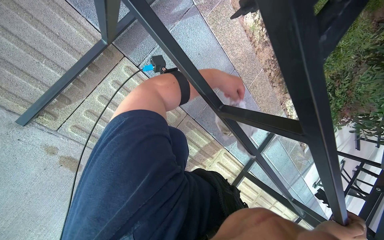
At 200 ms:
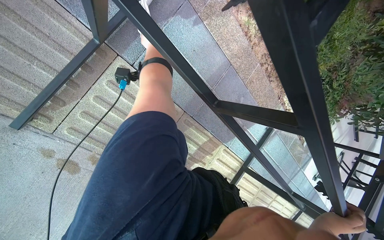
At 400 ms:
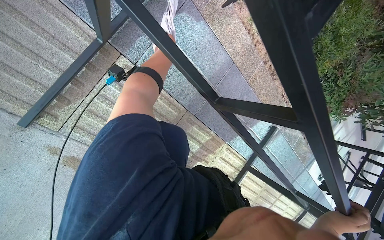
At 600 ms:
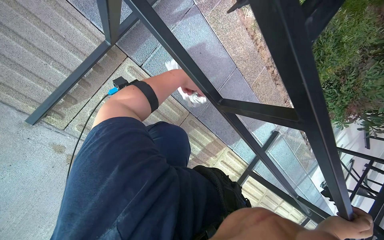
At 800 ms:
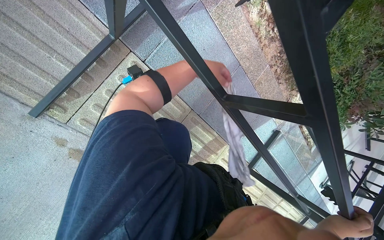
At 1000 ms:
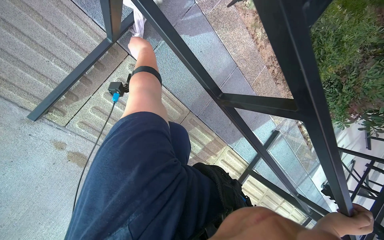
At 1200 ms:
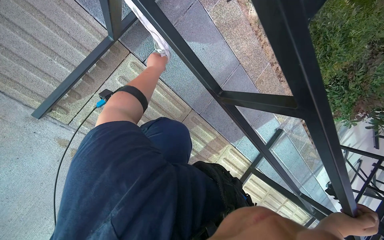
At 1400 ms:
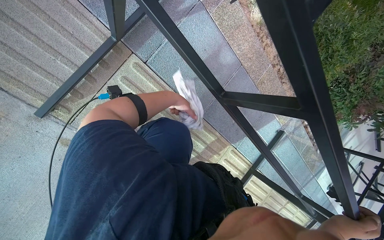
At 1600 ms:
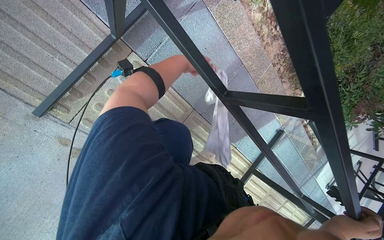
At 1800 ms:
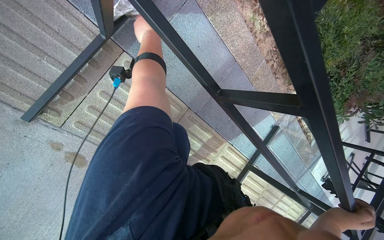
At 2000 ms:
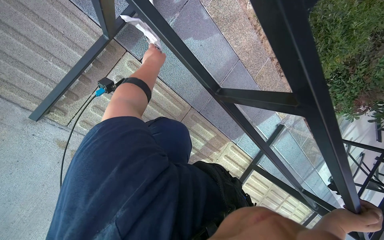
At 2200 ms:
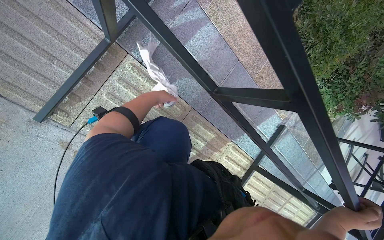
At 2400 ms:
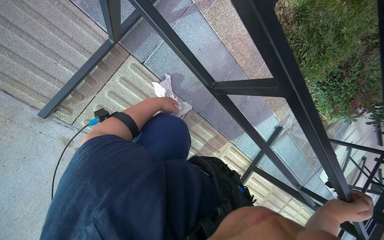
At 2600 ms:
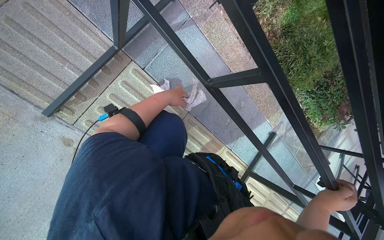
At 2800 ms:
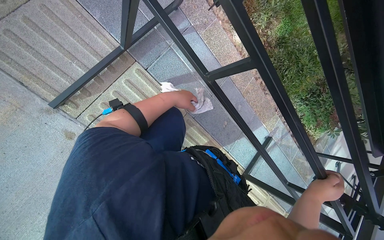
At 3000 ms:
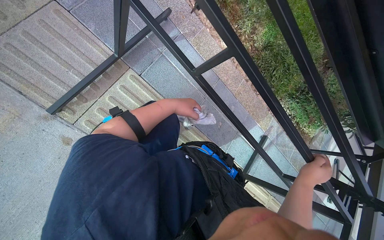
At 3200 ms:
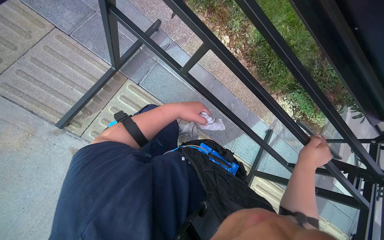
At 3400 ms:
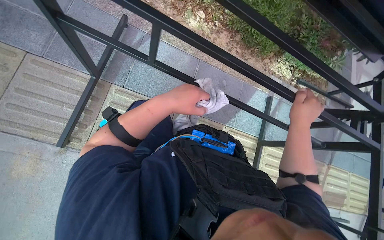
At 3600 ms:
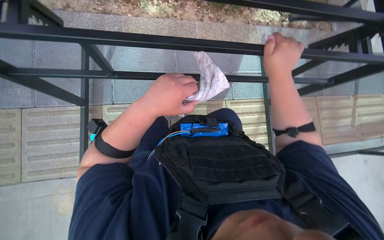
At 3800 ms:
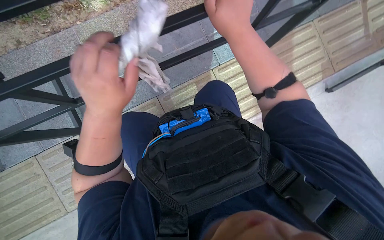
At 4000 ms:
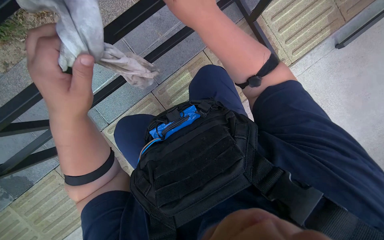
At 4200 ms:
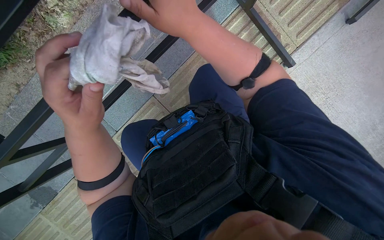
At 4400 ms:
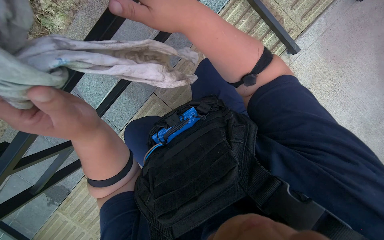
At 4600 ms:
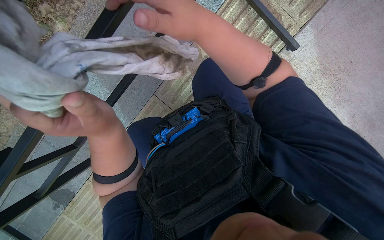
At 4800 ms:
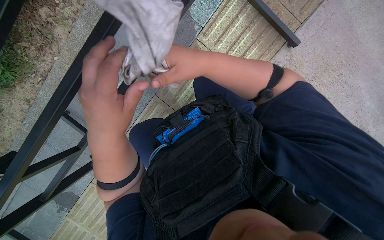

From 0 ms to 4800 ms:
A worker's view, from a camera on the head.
Job: wiping surfaces.
The whole recording: Wiping underside and frame of table. The worker wipes the underside and frame of the outdoor table with a cloth.
From 1600 ms to 3200 ms: The view tilts approximately 15 degrees upward.
From 3200 ms to 4800 ms: The view swings about 25 degrees to the left. The wearer looks some 30 degrees further downward. The scene turns about 80 degrees counterclockwise in the picture.

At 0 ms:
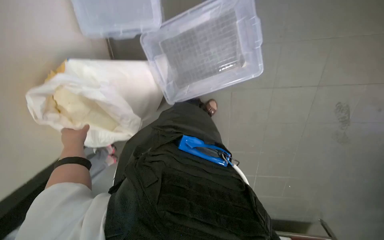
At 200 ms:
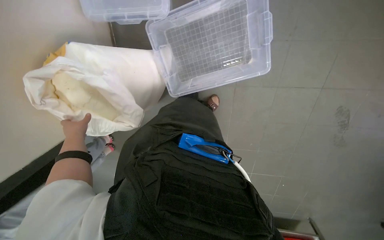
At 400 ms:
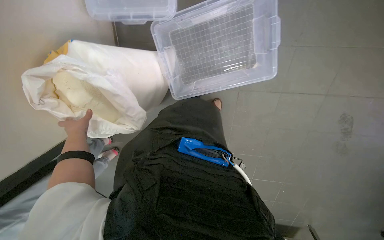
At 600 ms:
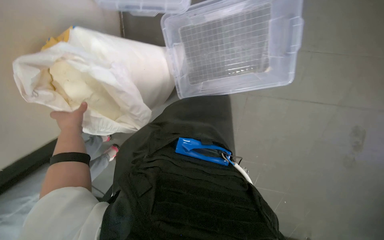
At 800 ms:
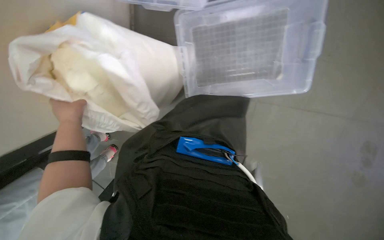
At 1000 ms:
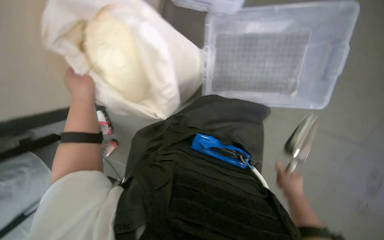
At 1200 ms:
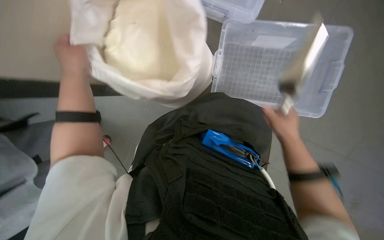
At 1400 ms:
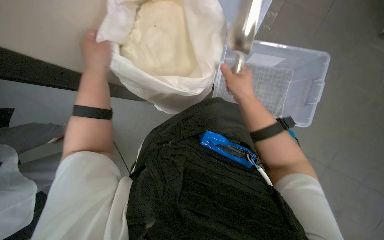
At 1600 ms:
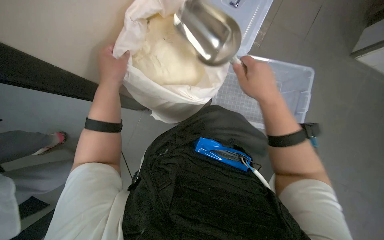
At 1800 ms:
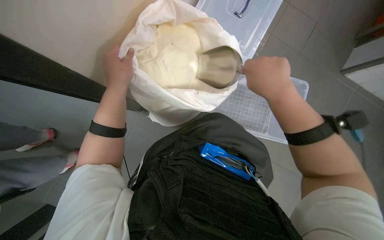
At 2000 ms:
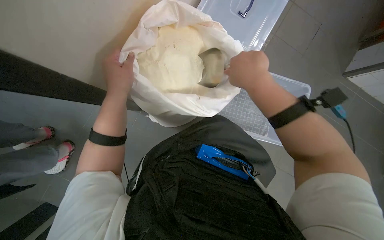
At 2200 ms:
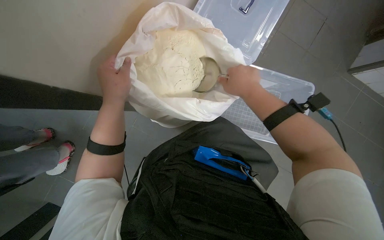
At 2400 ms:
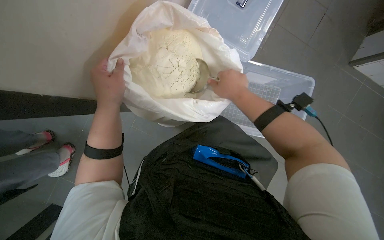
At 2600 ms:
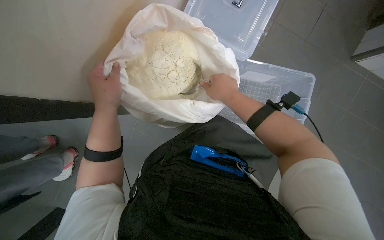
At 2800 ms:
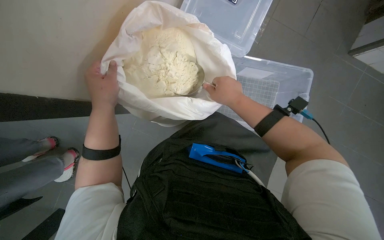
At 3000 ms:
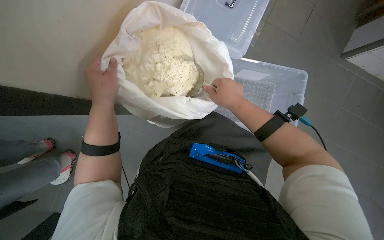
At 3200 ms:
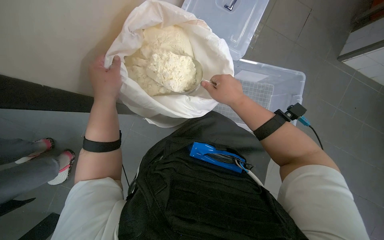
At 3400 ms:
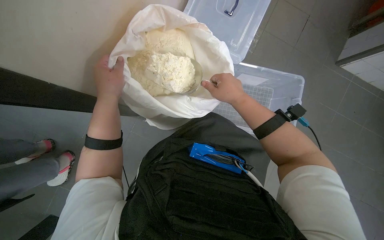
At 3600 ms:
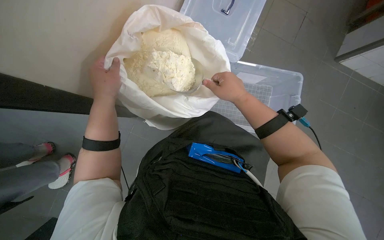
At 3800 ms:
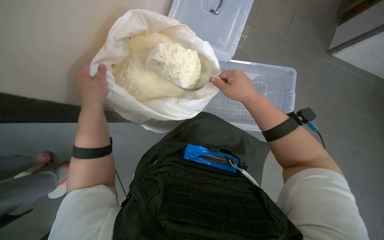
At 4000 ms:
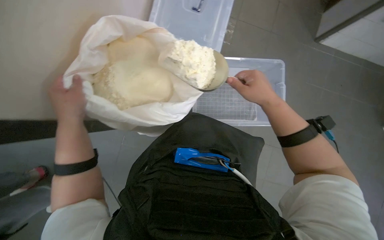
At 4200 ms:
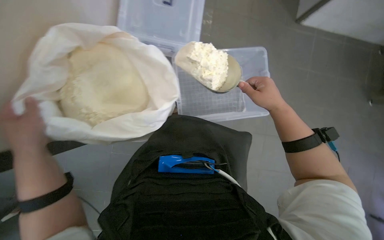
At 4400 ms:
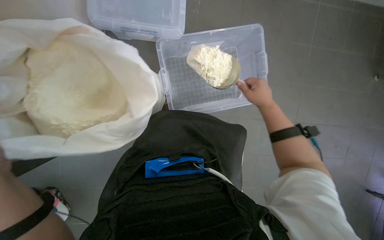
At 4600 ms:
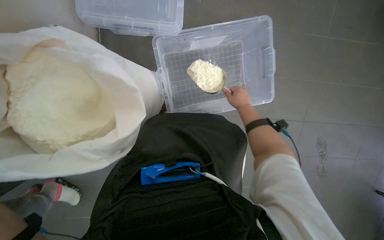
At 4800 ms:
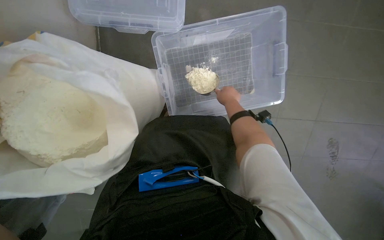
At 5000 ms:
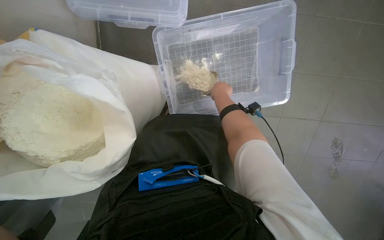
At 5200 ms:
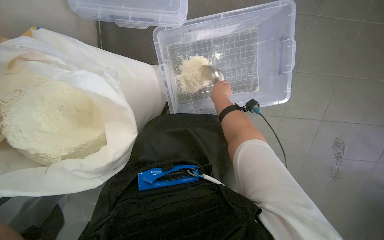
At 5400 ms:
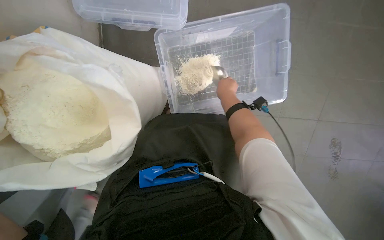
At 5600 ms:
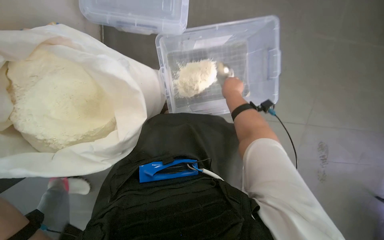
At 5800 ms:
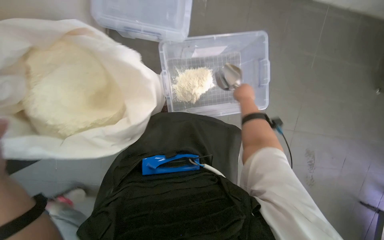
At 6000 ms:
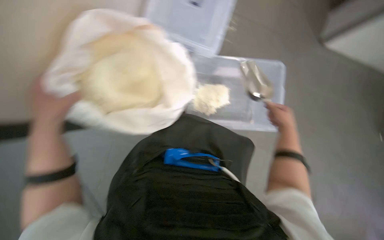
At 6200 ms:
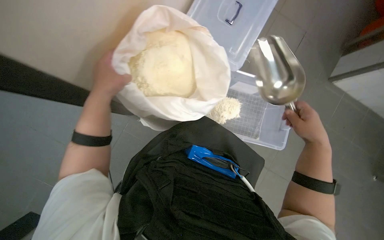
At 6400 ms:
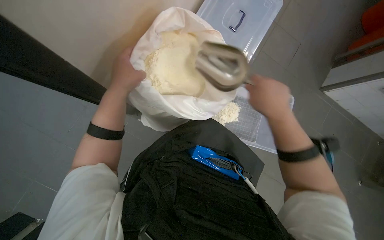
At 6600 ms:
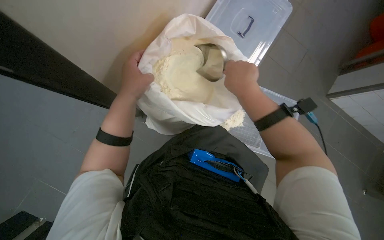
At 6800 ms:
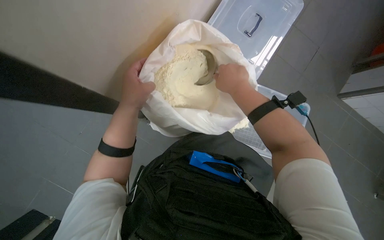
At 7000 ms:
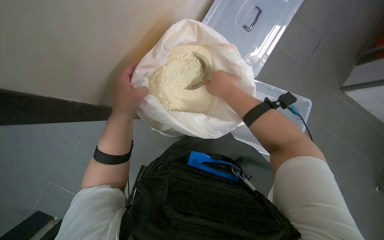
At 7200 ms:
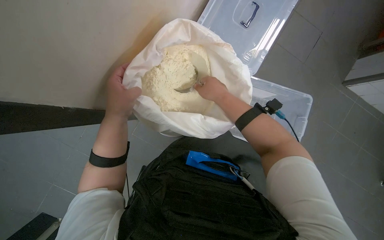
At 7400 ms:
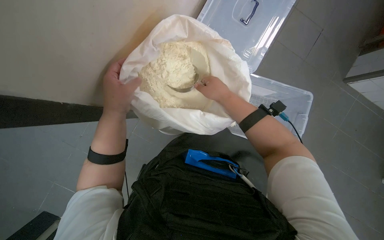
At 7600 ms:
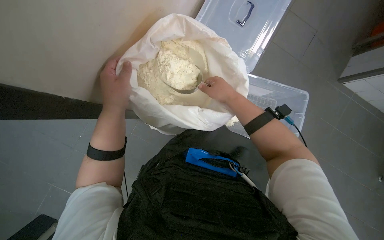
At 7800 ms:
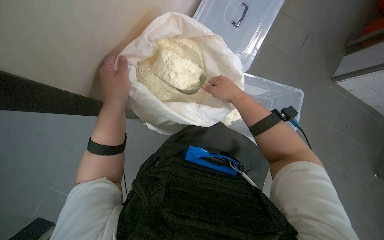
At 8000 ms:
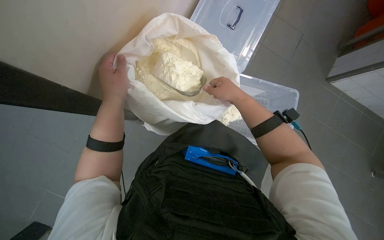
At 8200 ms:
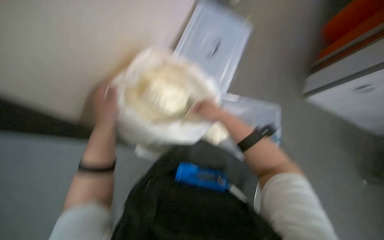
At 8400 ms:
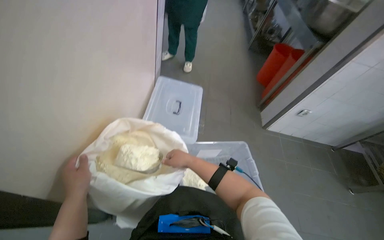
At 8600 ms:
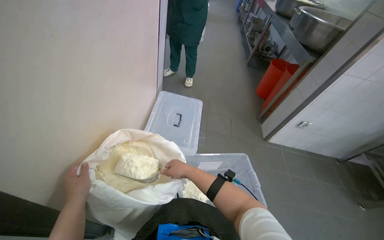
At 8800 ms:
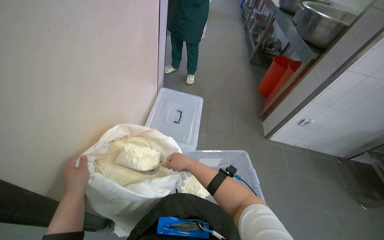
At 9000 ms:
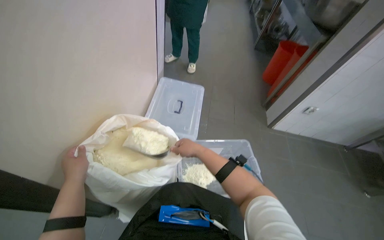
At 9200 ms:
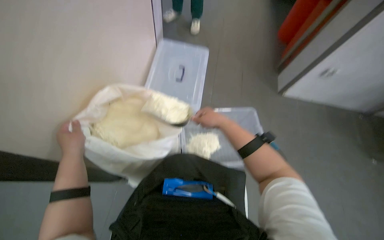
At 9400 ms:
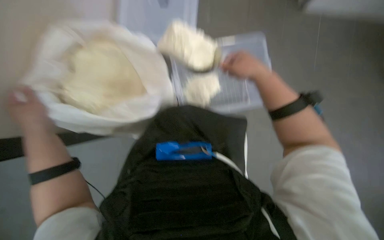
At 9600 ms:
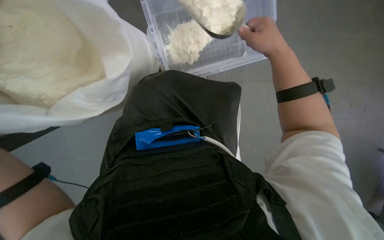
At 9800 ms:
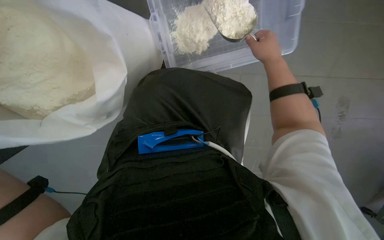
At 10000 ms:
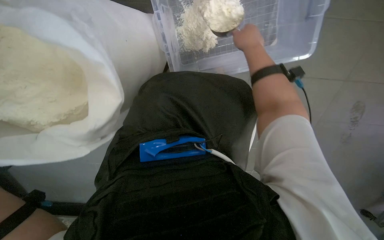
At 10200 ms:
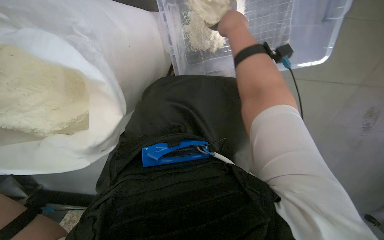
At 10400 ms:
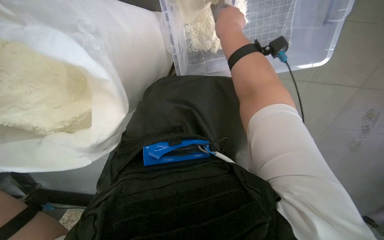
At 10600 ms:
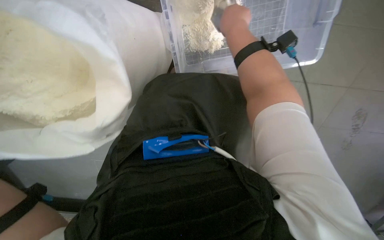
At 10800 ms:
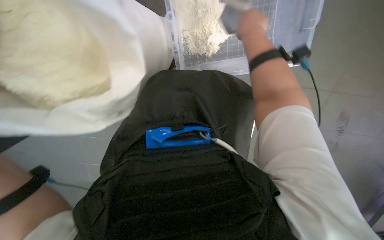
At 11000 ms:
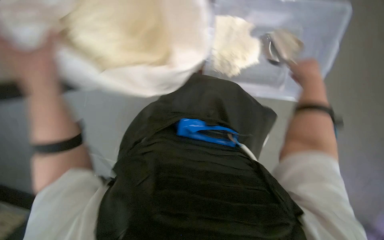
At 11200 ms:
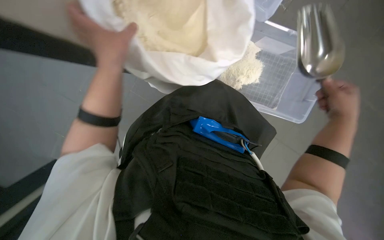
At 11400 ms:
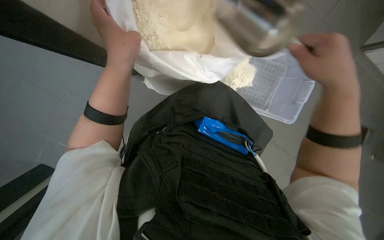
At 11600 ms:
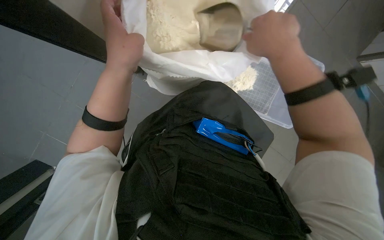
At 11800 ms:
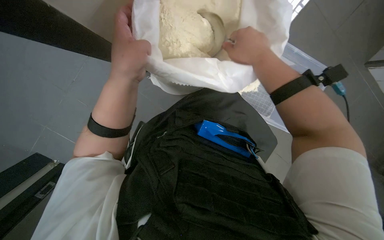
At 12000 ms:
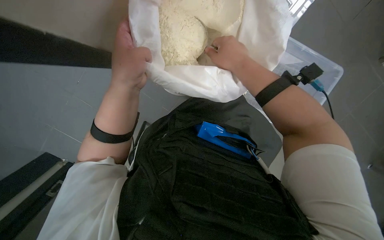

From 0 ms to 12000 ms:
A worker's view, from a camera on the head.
Job: preparing food.
The whole recording: Scooping powder into container. The worker scoops powder from a large bag into a clear plastic container.
From 0 ms to 1600 ms: The scene turns approximately 30 degrees clockwise in the picture.
From 3000 ms to 4400 ms: The right hand is displaced to the right by roughly 30 cm.
From 6000 ms to 7600 ms: The right hand travels to the left and up the picture by about 30 cm.
From 7600 ms to 9000 ms: The two hands go about 20 cm down the picture.
From 9000 ms to 10400 ms: The camera pitches downward, by approximately 45 degrees.

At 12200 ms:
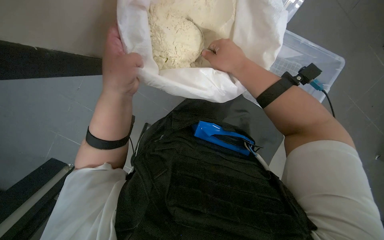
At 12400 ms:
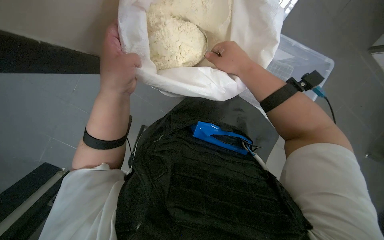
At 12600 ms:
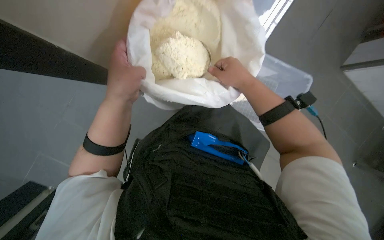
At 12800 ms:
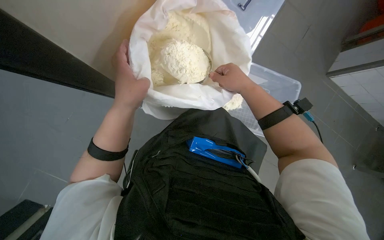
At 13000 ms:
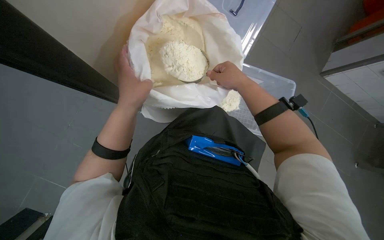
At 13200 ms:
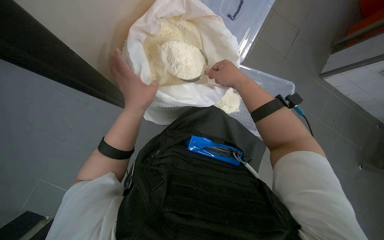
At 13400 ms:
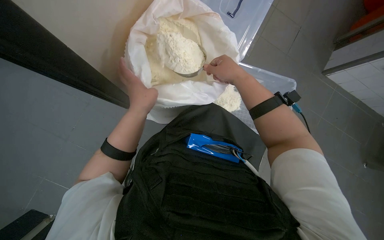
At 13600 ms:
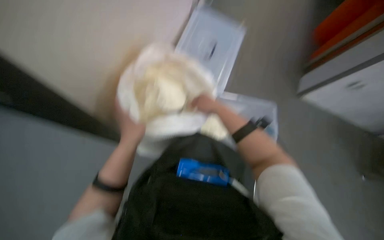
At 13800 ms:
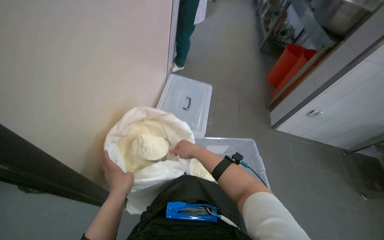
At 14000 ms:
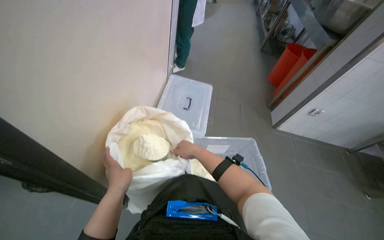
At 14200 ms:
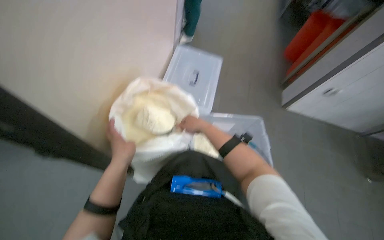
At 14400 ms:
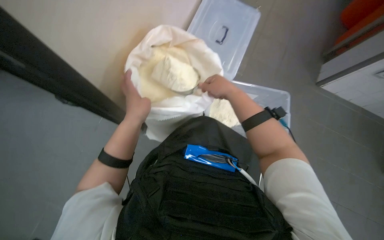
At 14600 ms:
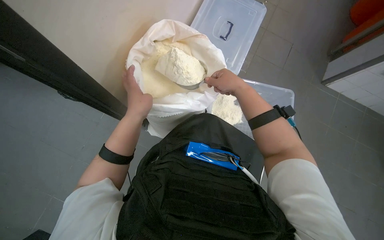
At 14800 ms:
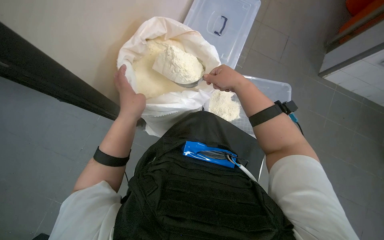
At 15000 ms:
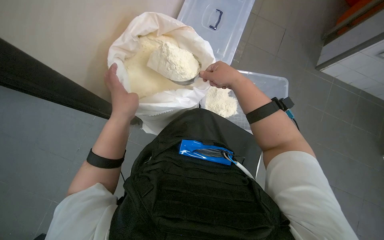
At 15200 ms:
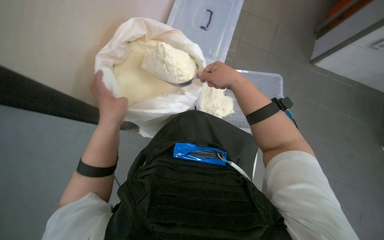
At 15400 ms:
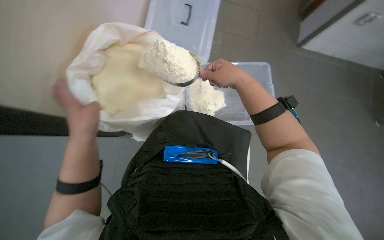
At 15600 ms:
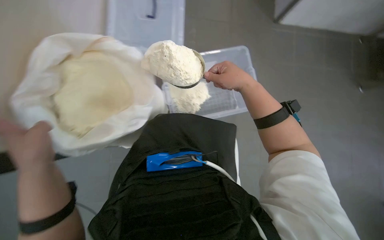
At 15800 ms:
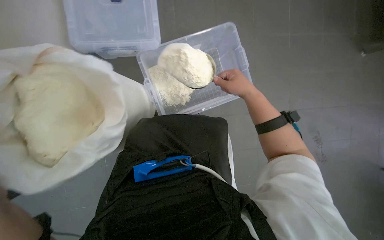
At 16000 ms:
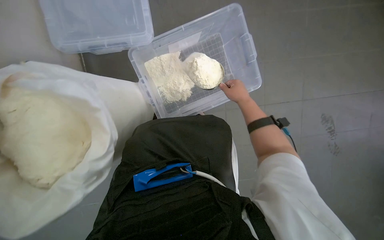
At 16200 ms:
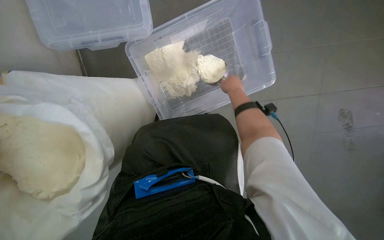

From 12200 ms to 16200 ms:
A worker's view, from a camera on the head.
Job: preparing food.
The whole recording: Scooping powder into container. The worker scoops powder from a large bag into a clear plastic container.
From 12200 ms to 13600 ms: The wearer looks about 15 degrees further upward.
From 14800 ms to 16200 ms: The right hand heads farther from the camera, covering roughly 20 cm.
